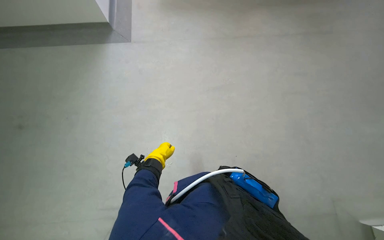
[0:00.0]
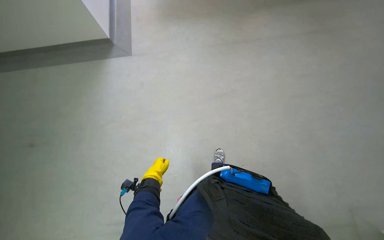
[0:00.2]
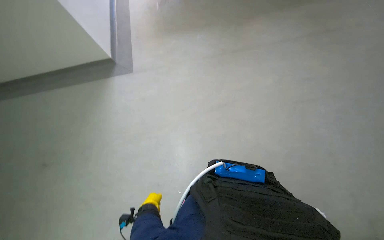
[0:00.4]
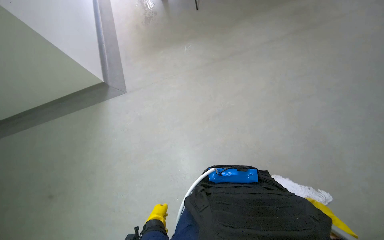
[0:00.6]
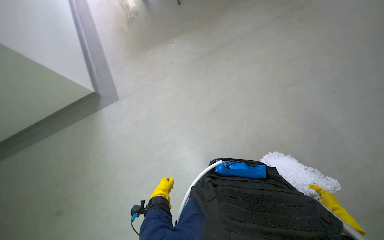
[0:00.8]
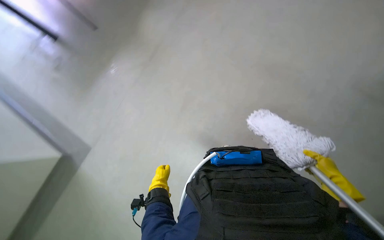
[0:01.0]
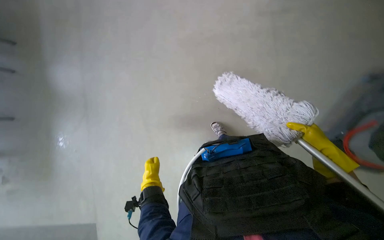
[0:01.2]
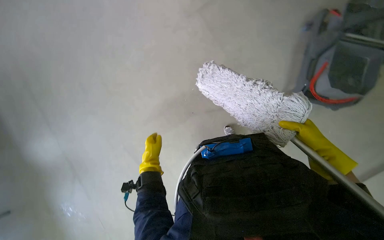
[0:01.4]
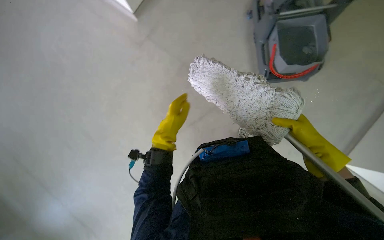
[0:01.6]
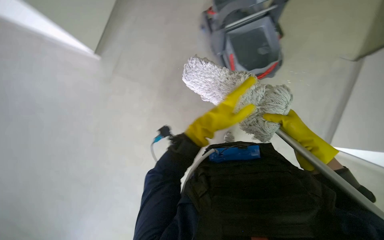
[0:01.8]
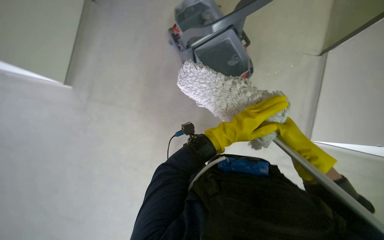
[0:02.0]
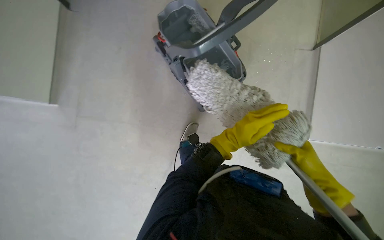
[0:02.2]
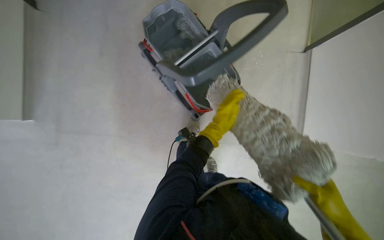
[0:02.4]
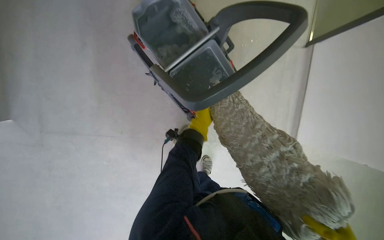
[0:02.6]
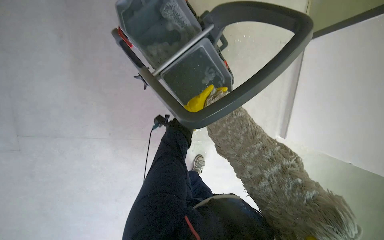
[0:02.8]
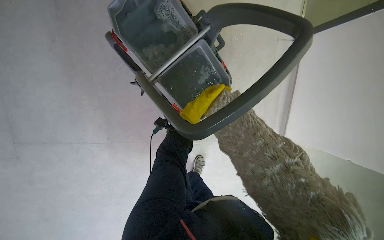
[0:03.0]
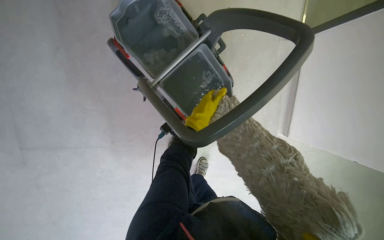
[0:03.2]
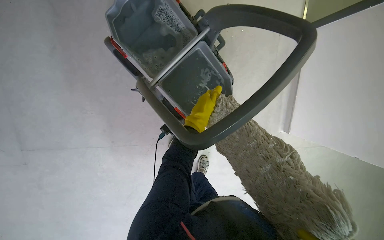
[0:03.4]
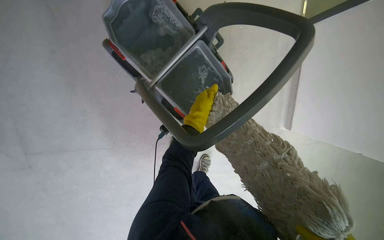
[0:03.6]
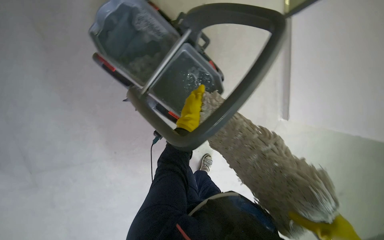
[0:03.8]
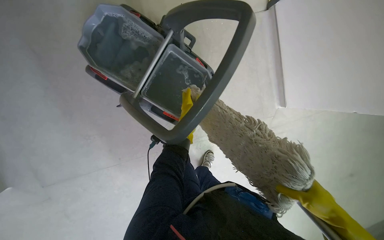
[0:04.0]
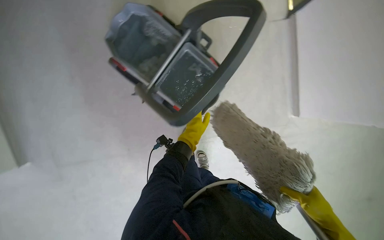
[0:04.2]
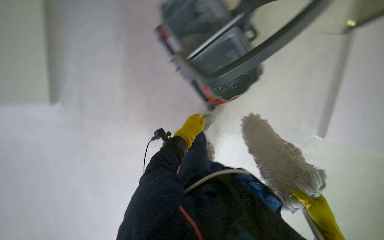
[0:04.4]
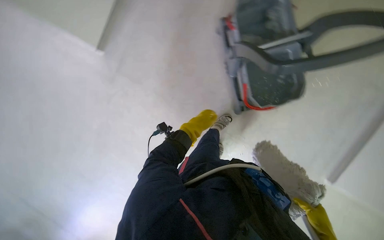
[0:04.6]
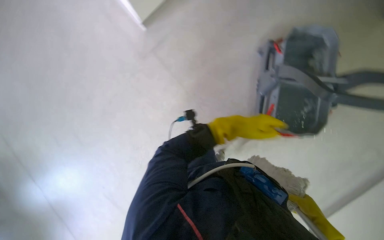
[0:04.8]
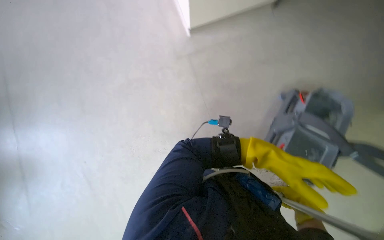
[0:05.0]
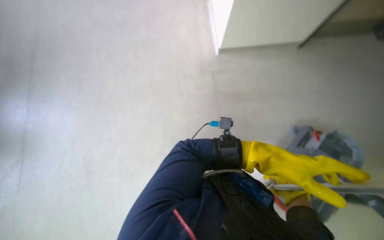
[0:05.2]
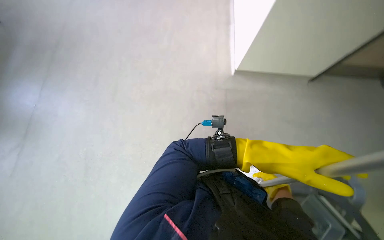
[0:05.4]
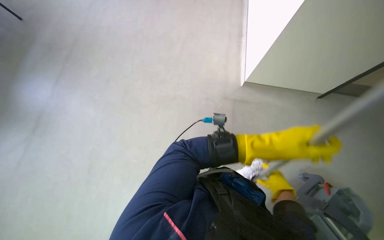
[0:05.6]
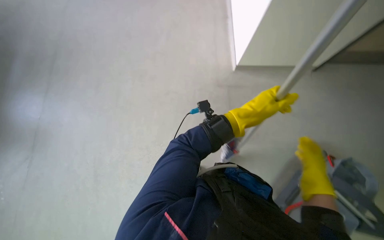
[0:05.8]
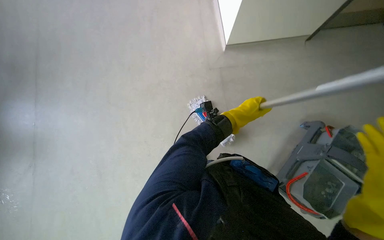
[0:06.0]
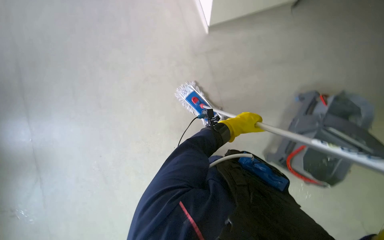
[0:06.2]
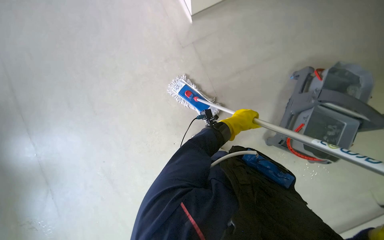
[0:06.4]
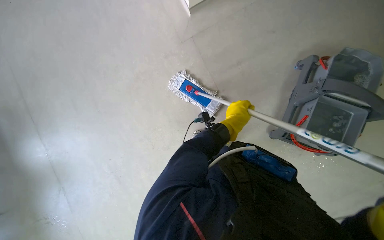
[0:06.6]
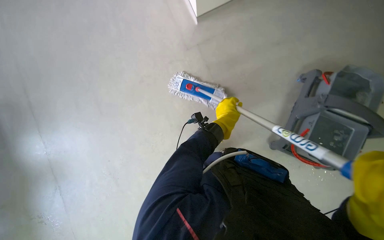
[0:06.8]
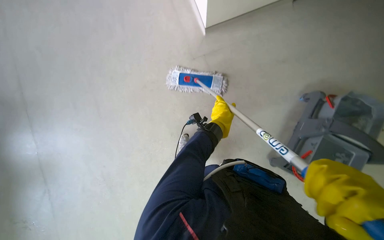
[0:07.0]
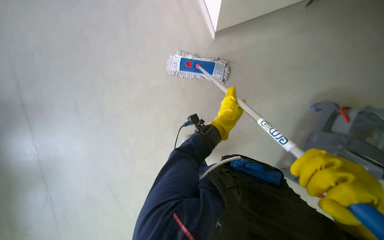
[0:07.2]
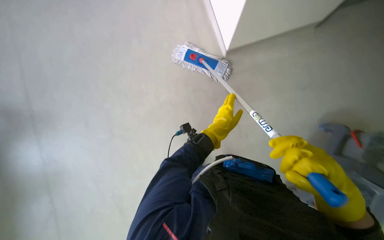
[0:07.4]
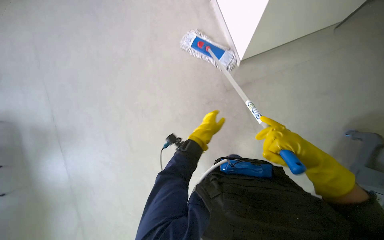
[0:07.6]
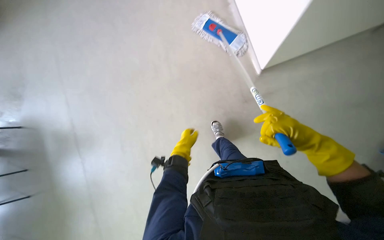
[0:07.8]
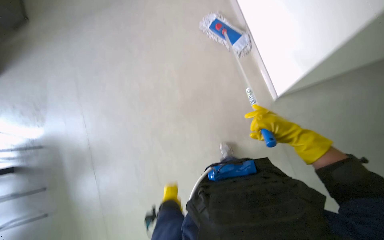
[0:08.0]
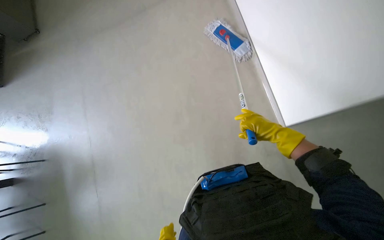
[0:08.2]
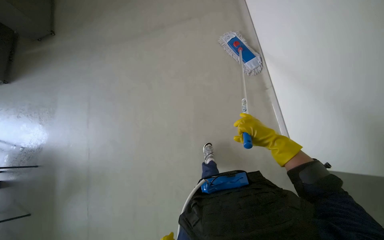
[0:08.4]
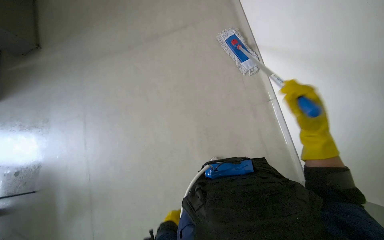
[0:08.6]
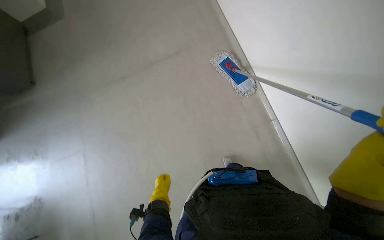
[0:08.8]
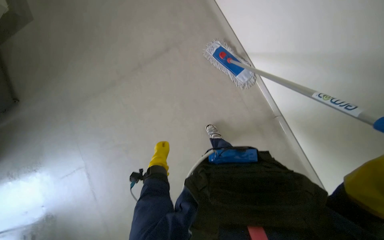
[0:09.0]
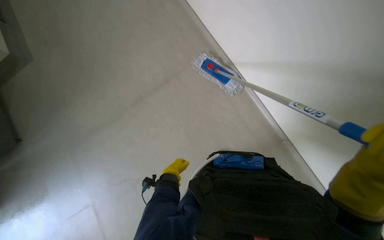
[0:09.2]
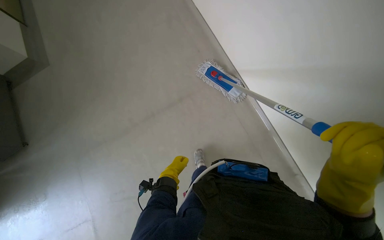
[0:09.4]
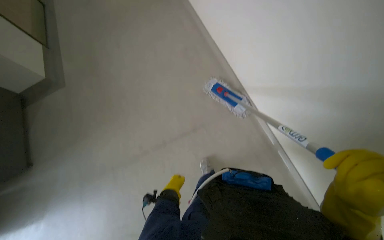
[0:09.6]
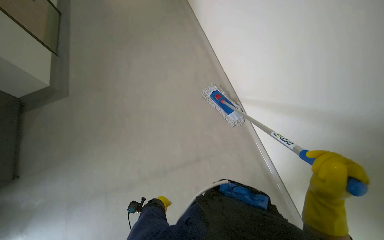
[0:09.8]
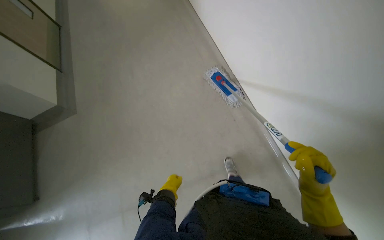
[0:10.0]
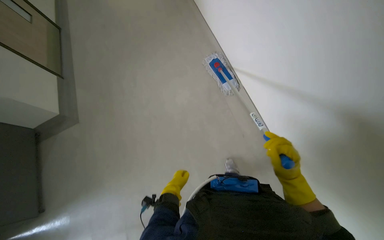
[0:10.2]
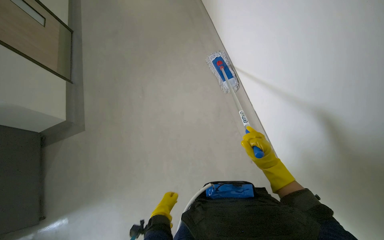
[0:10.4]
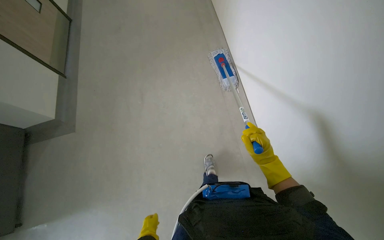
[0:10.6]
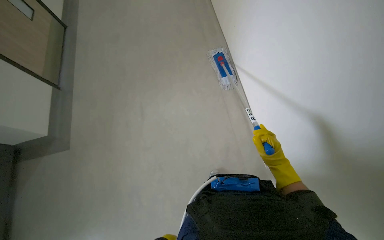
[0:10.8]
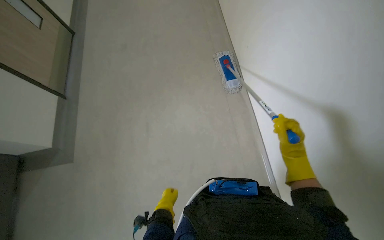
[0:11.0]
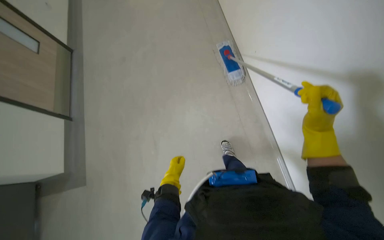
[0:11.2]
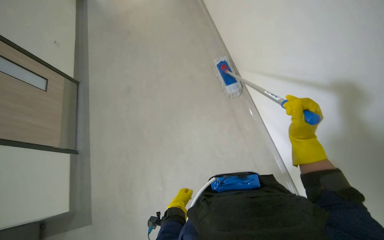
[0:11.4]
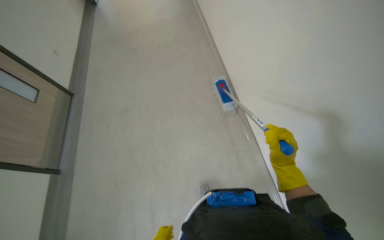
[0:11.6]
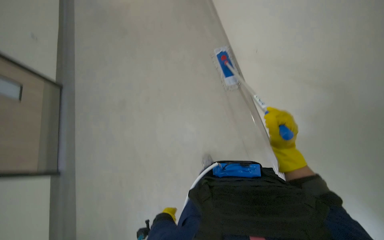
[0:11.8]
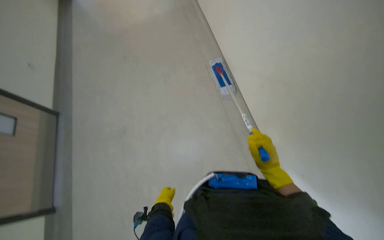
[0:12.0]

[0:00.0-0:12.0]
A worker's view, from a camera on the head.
Job: mopping floor.
The whole recording: Mopping office wall. The worker washes the mop and mops the office wall with a long-handled mop.
0:00.0 to 0:01.6: The camera is carried some 50 cm. The wearer looks some 15 degrees further downward. The scene rotates counterclockwise by some 50 degrees.
0:01.6 to 0:03.0: The view pans to the right by approximately 15 degrees. The left hand travels to the right by roughly 15 cm.
0:03.0 to 0:04.4: The left hand travels down the picture by about 15 cm.
0:04.4 to 0:06.0: The scene rotates clockwise by some 50 degrees.
0:06.0 to 0:07.6: The left hand shifts about 25 cm to the left and farther from the camera.
0:09.0 to 0:10.4: The view tips upward by approximately 15 degrees. The left hand goes approximately 10 cm down the picture.
0:10.4 to 0:12.0: The wearer looks approximately 15 degrees further upward. The right hand is displaced farther from the camera by some 15 cm, and reaches roughly 15 cm up the picture, then returns.

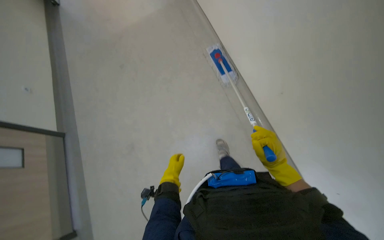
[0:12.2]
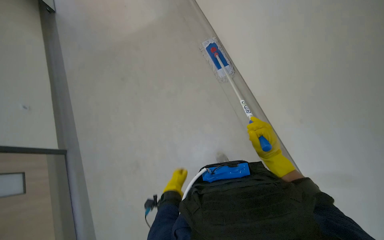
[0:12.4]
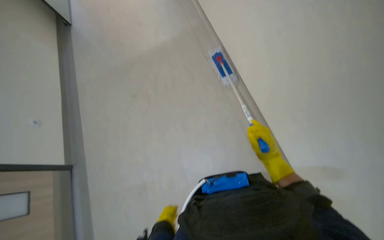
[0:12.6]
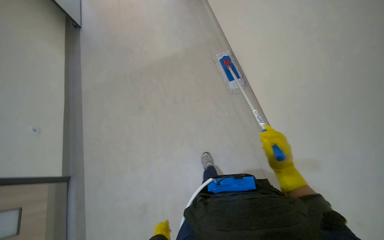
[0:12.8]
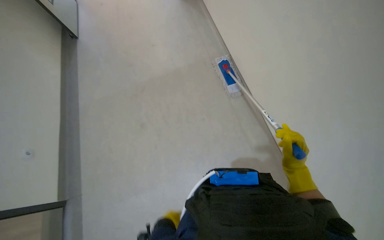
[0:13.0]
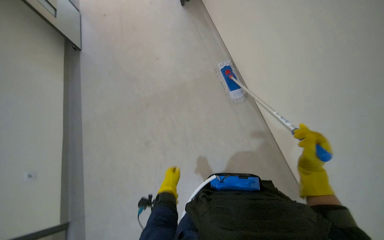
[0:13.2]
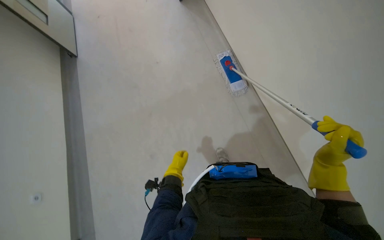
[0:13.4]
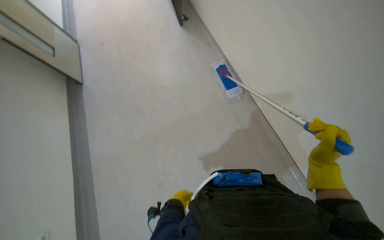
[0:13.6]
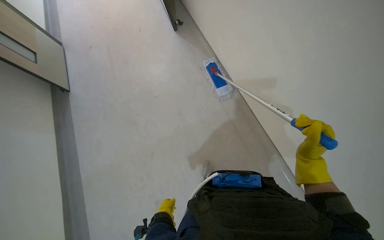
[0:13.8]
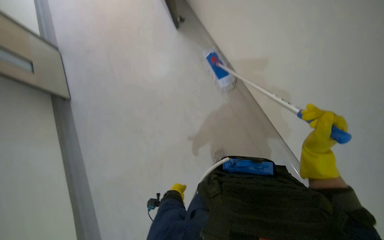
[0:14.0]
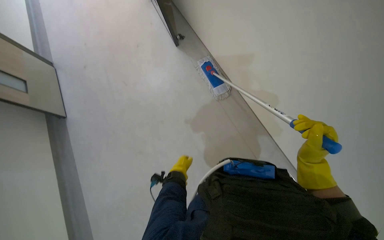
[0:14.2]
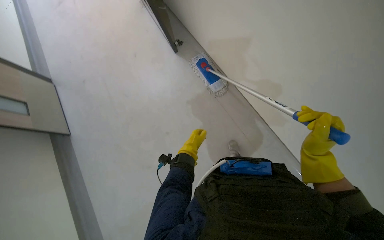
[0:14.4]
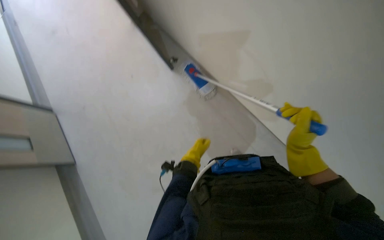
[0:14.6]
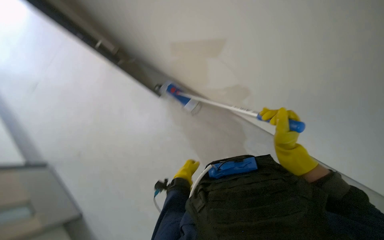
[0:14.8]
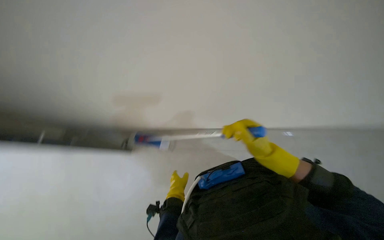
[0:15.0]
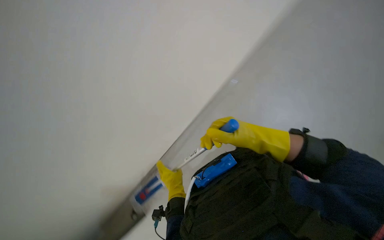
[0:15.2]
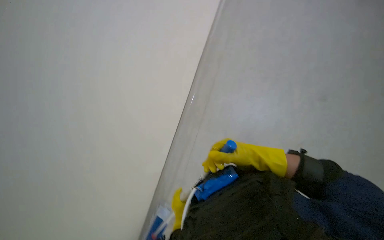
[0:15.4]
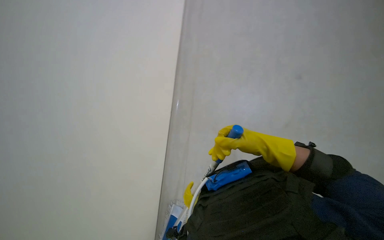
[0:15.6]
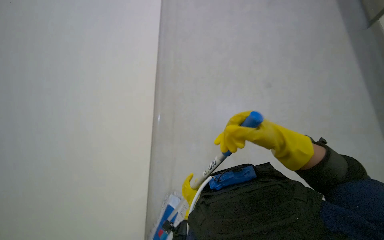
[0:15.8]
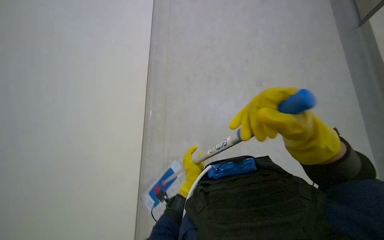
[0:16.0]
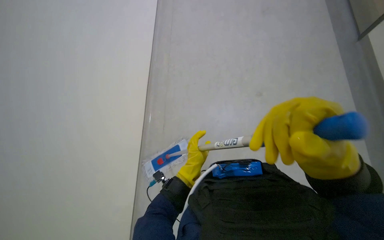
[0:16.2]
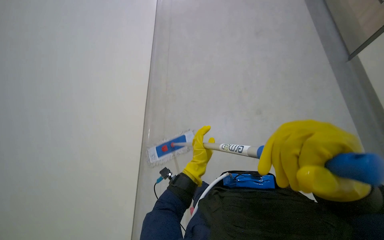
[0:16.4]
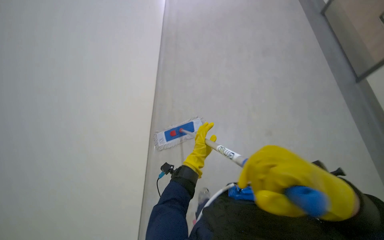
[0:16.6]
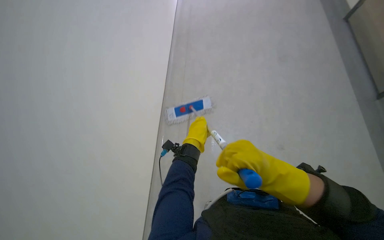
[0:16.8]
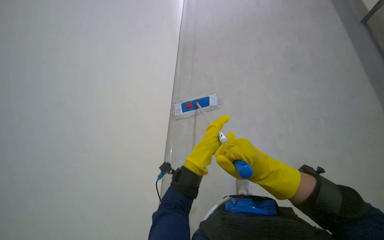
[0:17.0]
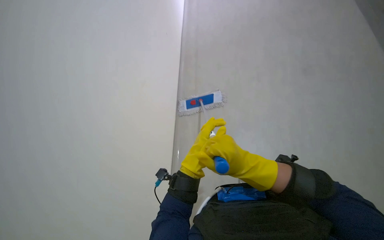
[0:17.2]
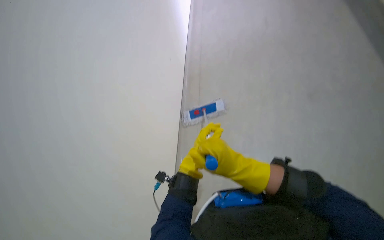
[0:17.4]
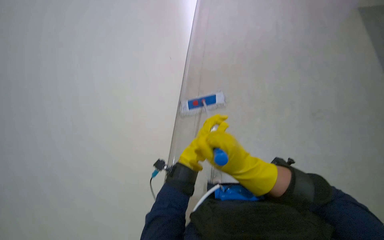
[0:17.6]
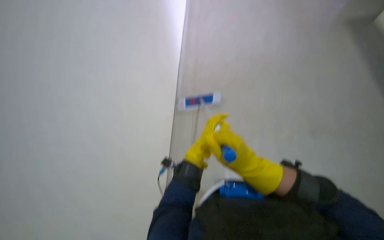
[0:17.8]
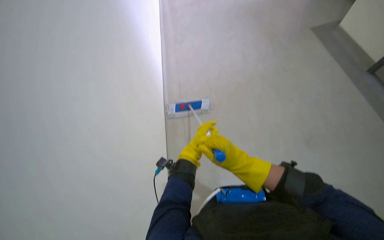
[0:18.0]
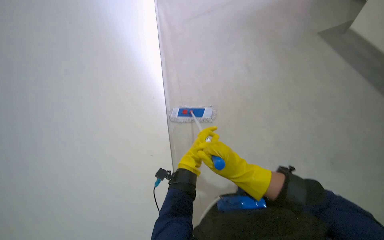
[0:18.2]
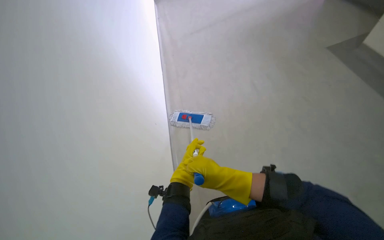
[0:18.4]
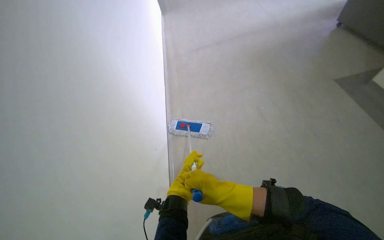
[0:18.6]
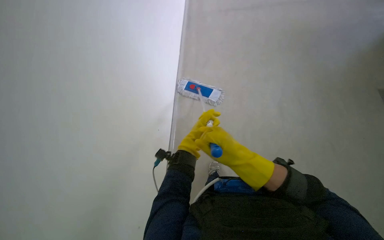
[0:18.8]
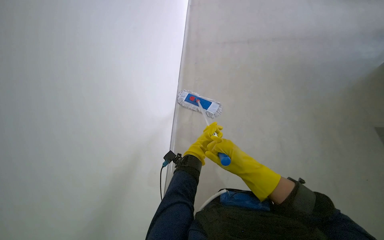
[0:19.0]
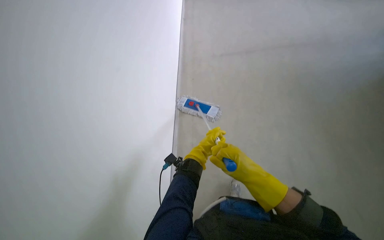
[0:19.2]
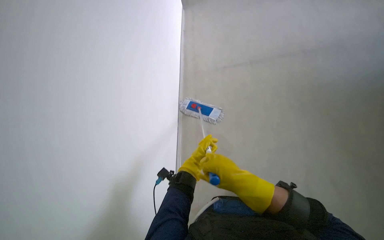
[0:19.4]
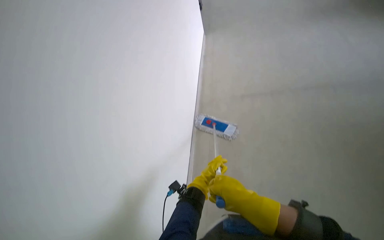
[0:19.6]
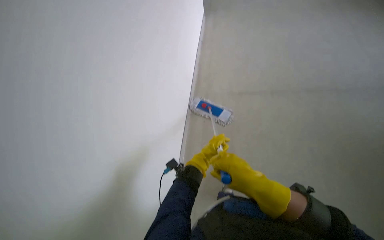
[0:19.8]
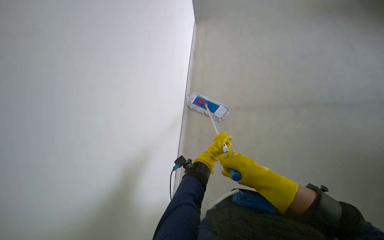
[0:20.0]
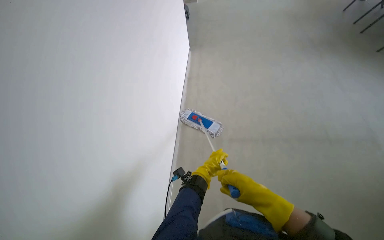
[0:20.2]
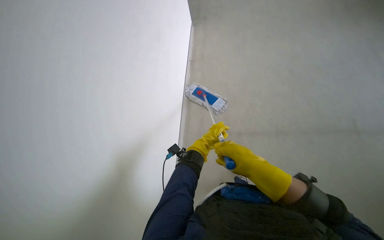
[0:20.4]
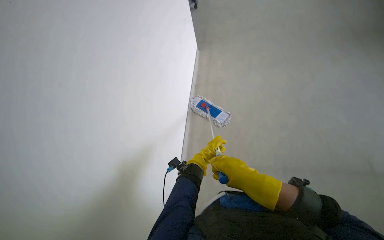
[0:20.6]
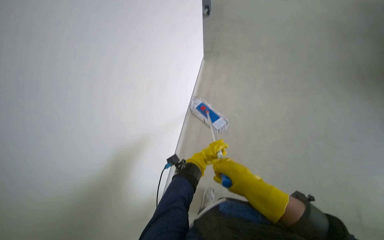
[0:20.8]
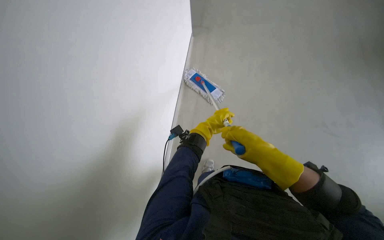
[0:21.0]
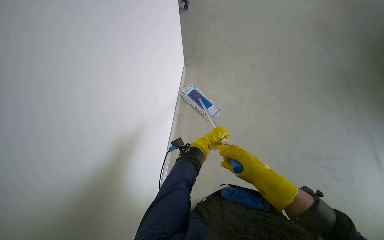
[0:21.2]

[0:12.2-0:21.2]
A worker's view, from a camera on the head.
Job: mopping floor.
The whole recording: Mopping office wall. The worker washes the mop and mops the office wall with a long-handled mop.
0:12.2 to 0:13.8: The camera is carried some 60 cm. The camera pitches upward, by about 15 degrees.
0:13.8 to 0:15.2: The scene turns roughly 40 degrees counterclockwise in the picture.
0:15.2 to 0:16.6: The wearer looks roughly 15 degrees further upward. The left hand moves up the picture, about 25 cm.
0:18.2 to 0:19.8: Everything in view rotates some 35 degrees clockwise.
